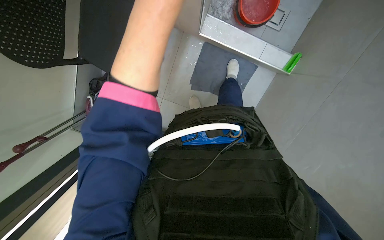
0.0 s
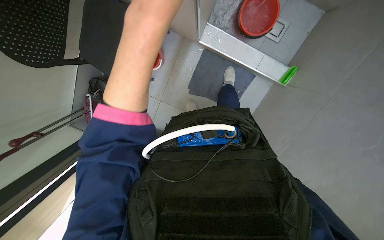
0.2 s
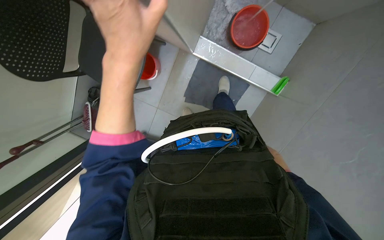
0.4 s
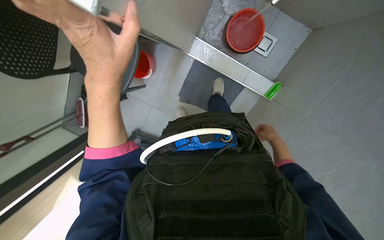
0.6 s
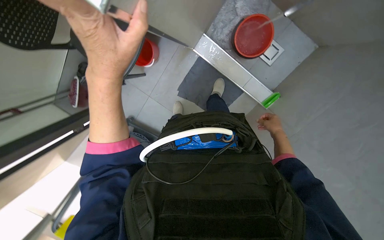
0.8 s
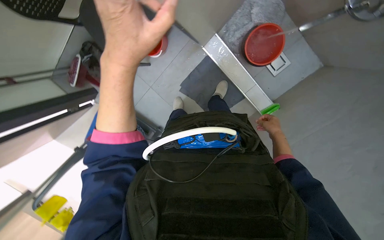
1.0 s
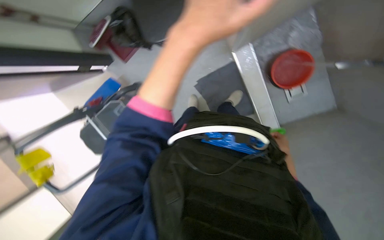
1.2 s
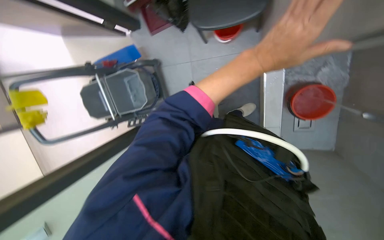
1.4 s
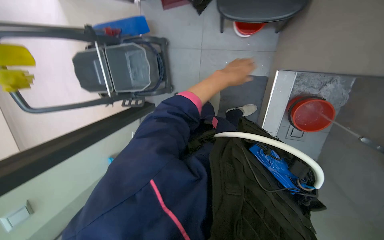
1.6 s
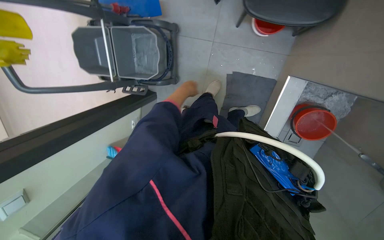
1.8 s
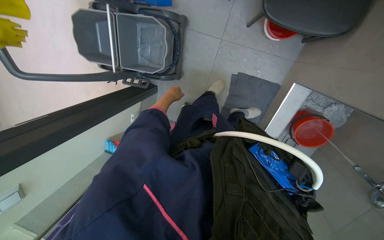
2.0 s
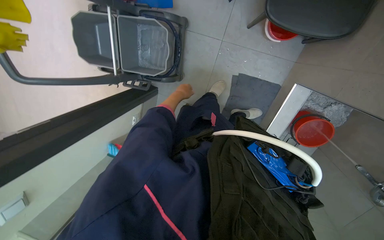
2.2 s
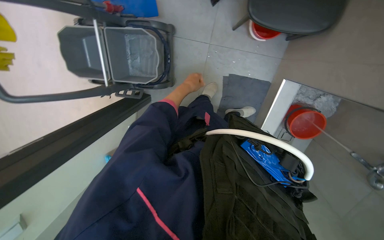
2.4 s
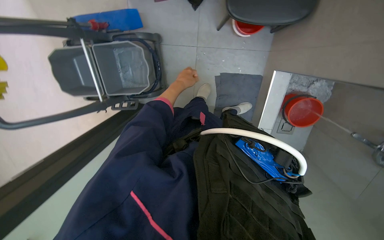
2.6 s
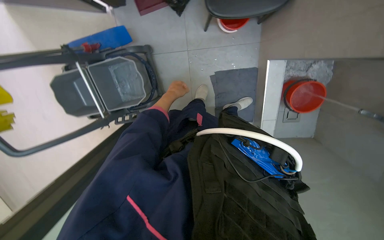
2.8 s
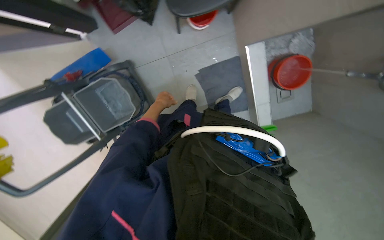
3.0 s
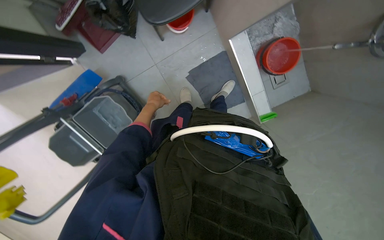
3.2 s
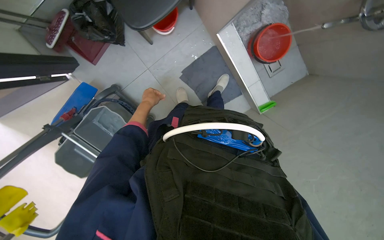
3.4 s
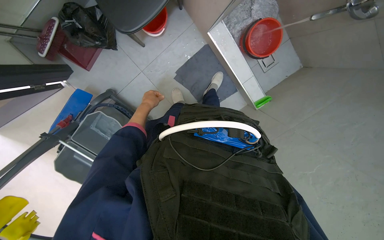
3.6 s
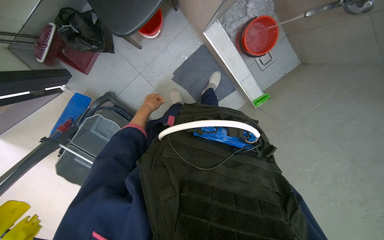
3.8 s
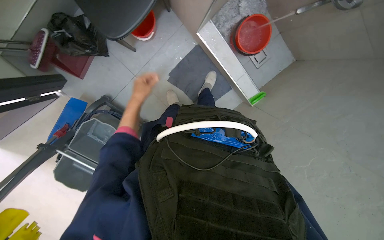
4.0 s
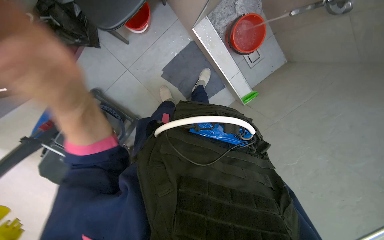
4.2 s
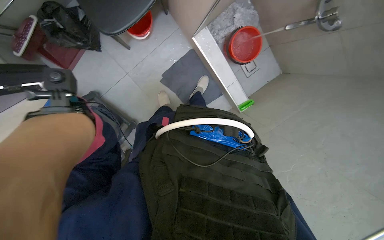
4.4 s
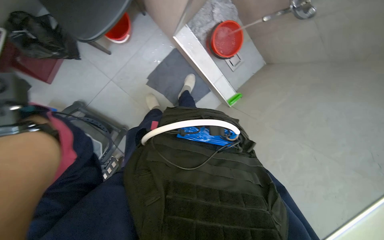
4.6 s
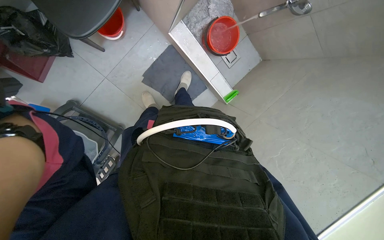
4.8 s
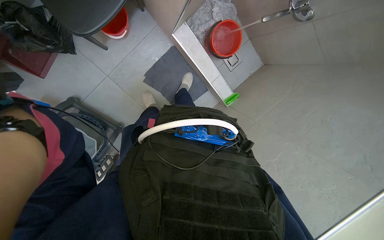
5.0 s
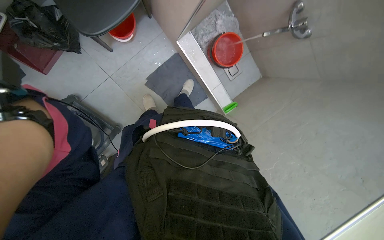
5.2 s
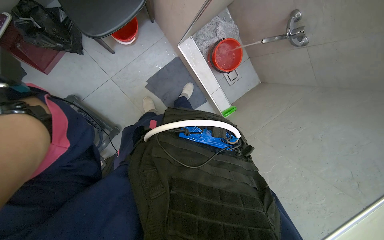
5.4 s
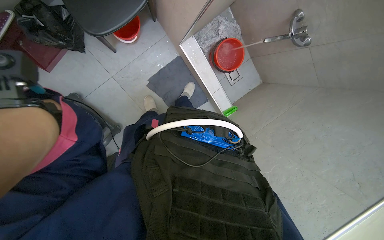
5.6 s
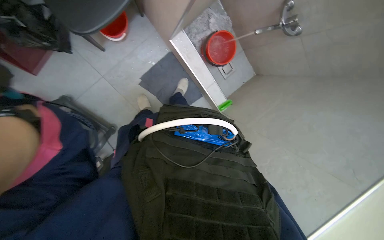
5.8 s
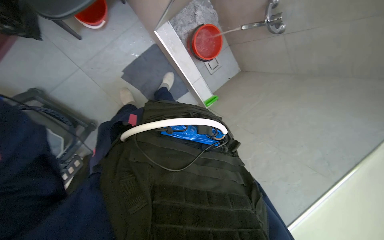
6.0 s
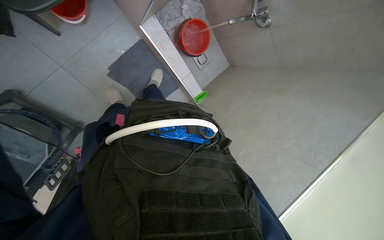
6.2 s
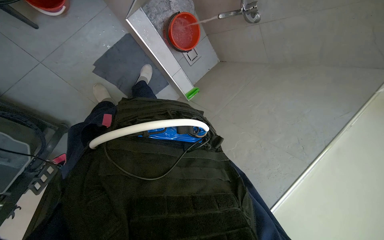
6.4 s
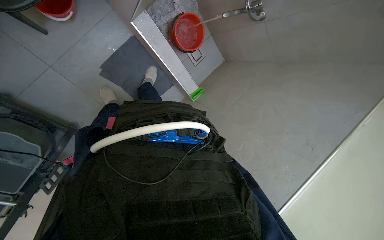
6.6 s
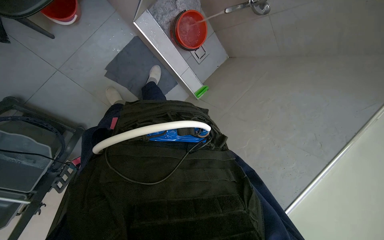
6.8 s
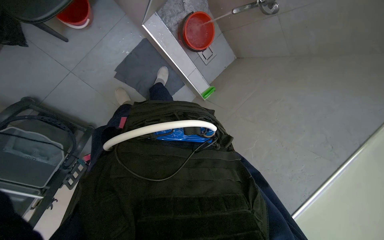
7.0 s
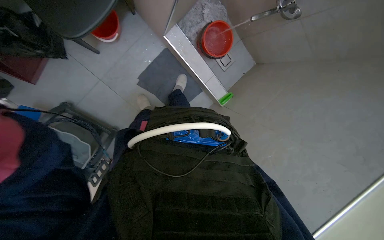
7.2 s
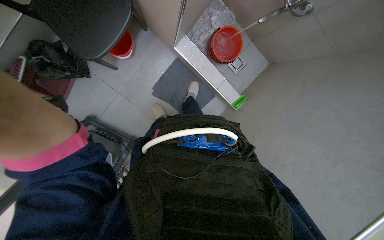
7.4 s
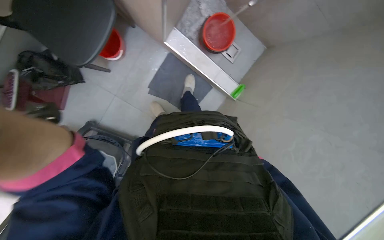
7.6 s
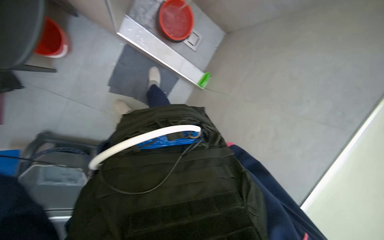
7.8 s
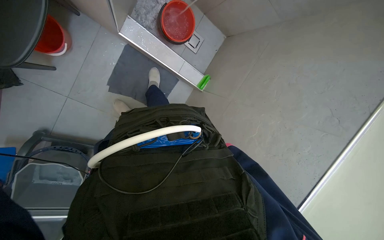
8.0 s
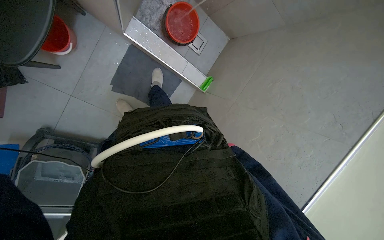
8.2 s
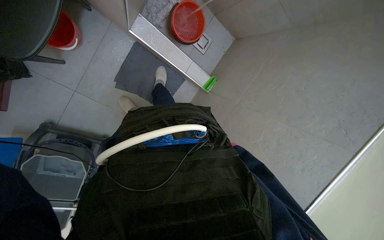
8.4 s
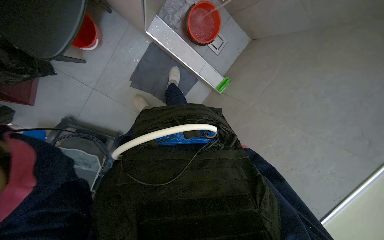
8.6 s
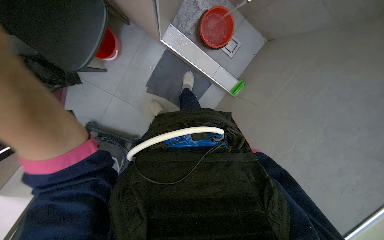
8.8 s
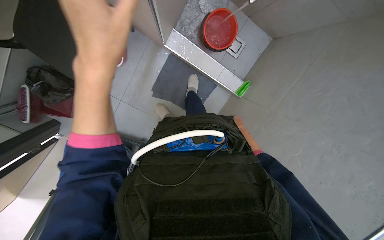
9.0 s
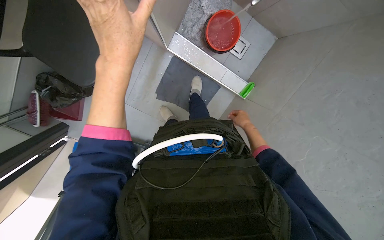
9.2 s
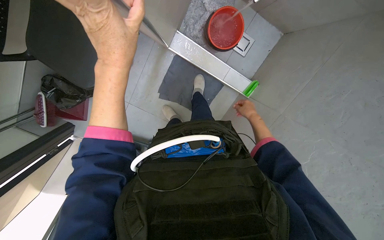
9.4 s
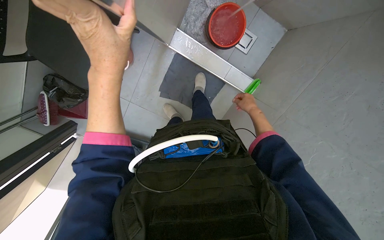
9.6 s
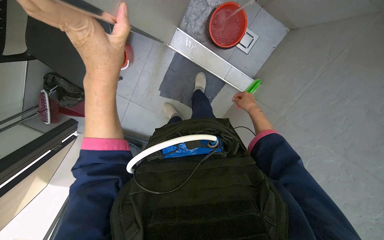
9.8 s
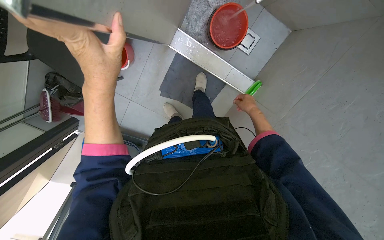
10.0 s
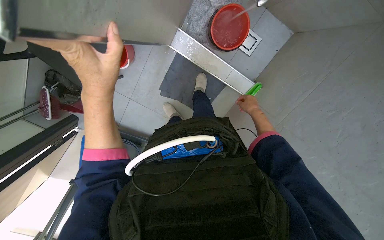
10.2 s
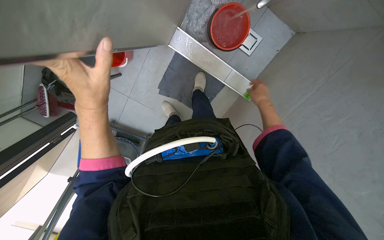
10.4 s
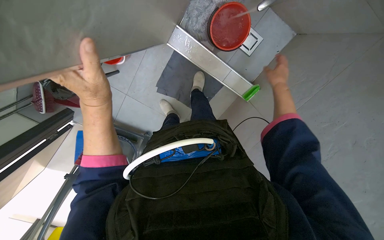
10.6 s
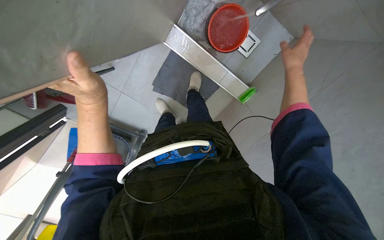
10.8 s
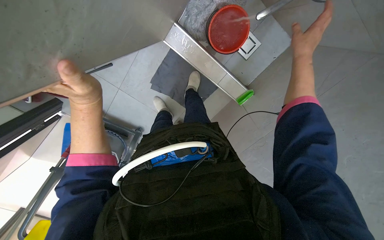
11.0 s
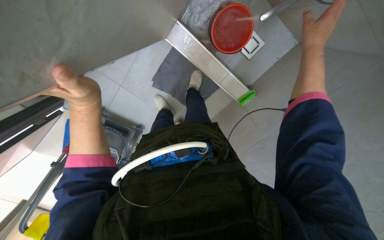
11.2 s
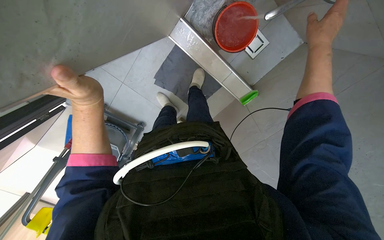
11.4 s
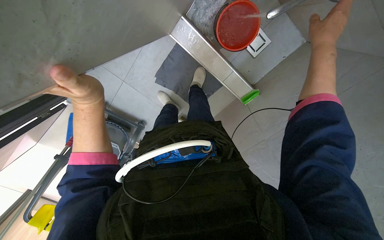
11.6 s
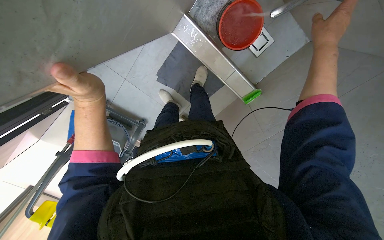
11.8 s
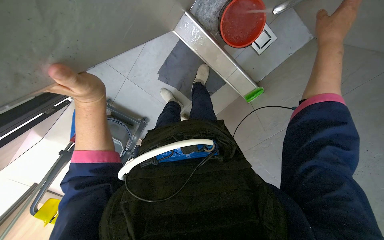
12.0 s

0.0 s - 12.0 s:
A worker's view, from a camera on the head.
Job: preparing cleaning supplies.
The whole recording: Preparing cleaning solution. The worker adds cleaning solution and water to the cleaning cart bucket.
0.0 s - 1.6 s: The camera sweeps to the right, by about 20 degrees. The scene rotates clockwise by roughly 65 degrees.
1.6 s - 3.0 s: Everything in view rotates approximately 25 degrees counterclockwise.
6.0 s - 7.6 s: The view swings some 15 degrees to the left.
10.4 s - 12.0 s: The right hand travels nearer to the camera and up the picture by some 30 cm.

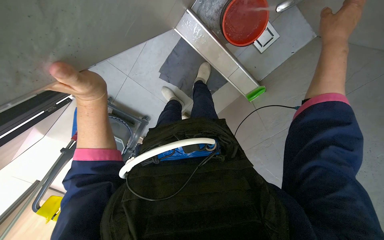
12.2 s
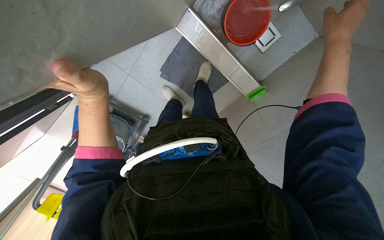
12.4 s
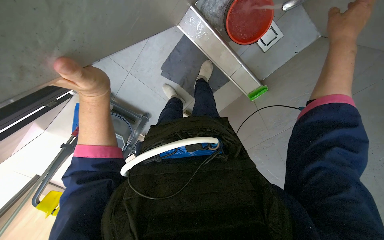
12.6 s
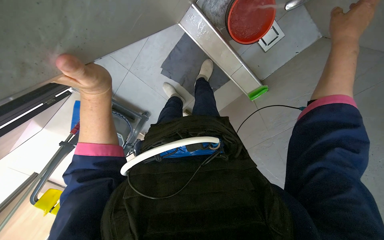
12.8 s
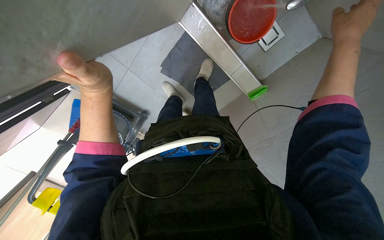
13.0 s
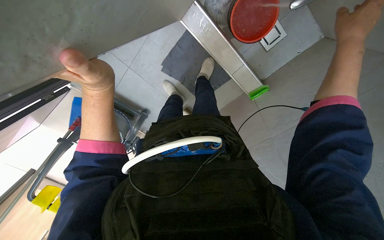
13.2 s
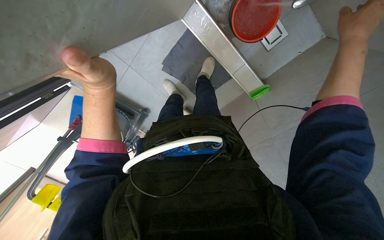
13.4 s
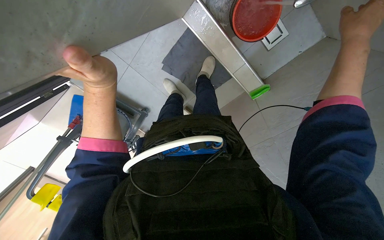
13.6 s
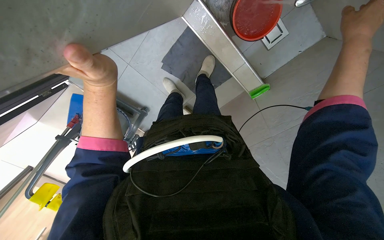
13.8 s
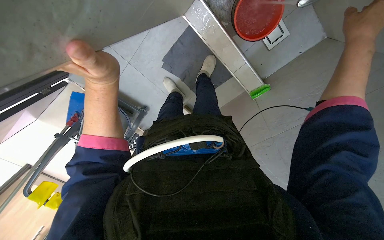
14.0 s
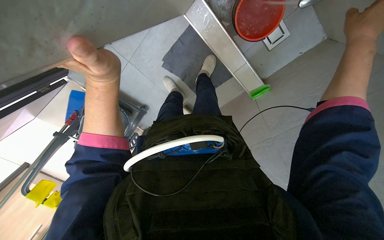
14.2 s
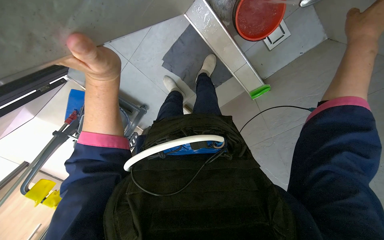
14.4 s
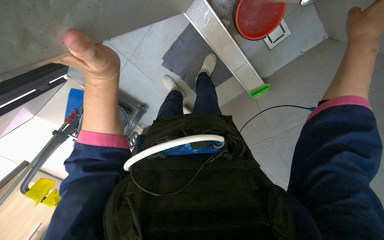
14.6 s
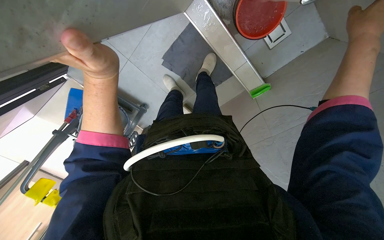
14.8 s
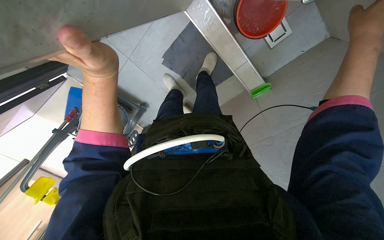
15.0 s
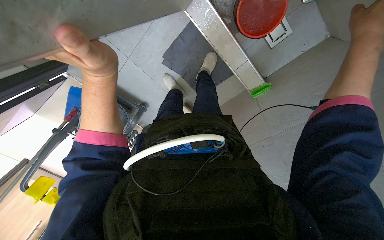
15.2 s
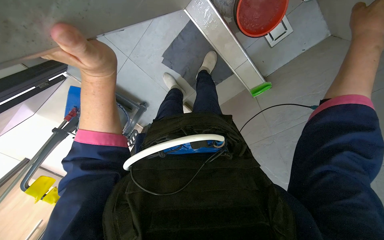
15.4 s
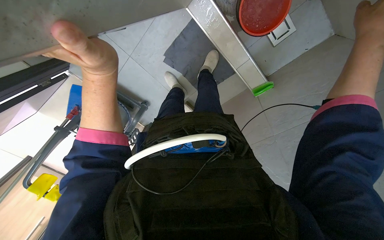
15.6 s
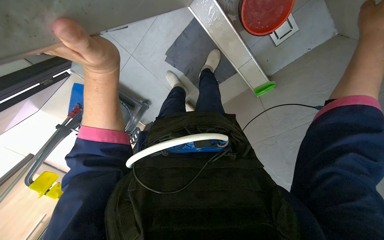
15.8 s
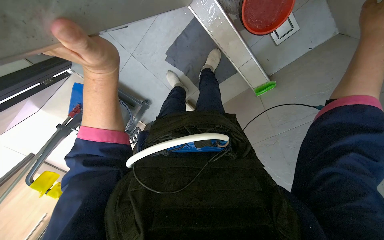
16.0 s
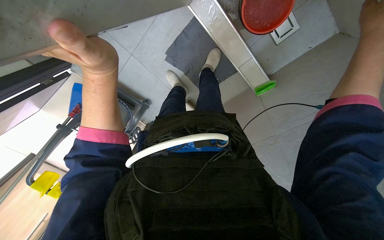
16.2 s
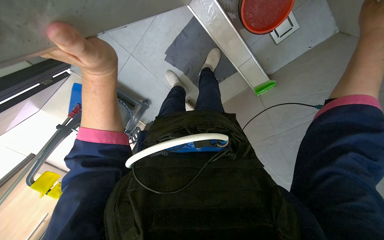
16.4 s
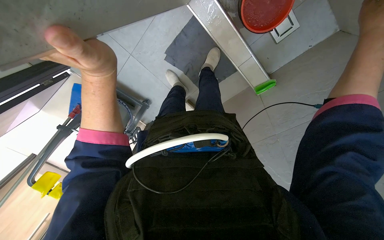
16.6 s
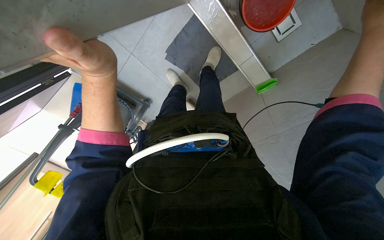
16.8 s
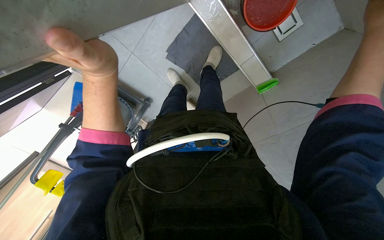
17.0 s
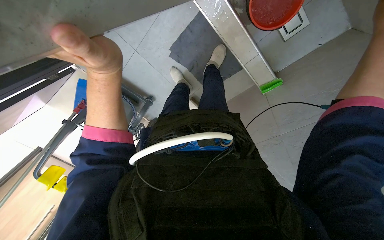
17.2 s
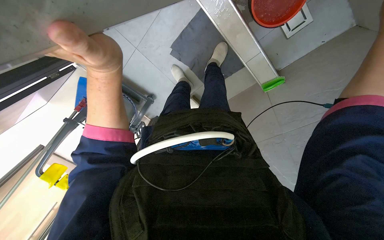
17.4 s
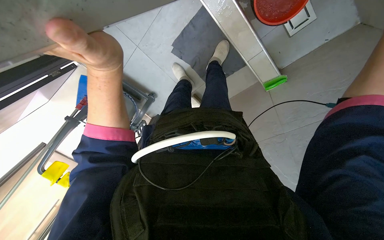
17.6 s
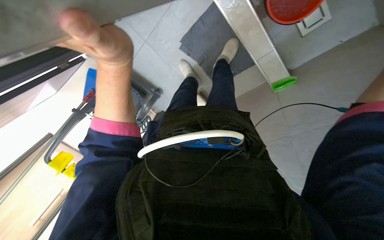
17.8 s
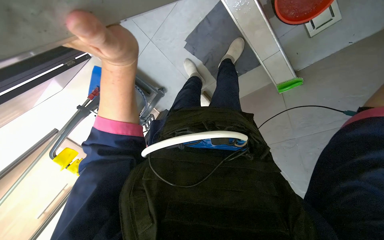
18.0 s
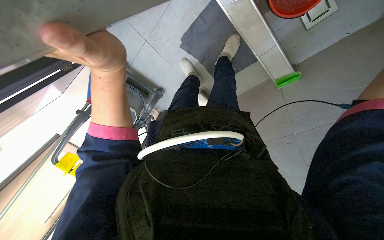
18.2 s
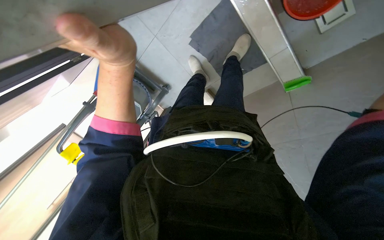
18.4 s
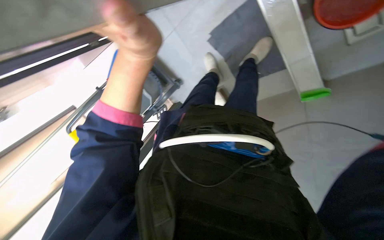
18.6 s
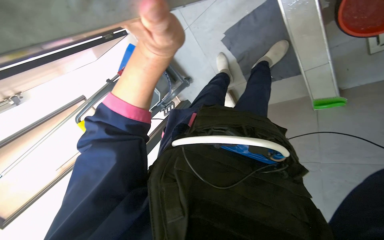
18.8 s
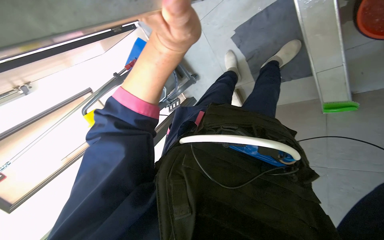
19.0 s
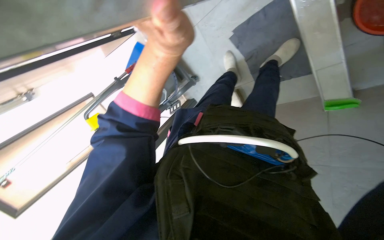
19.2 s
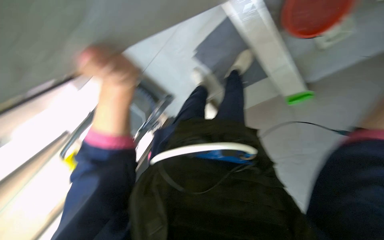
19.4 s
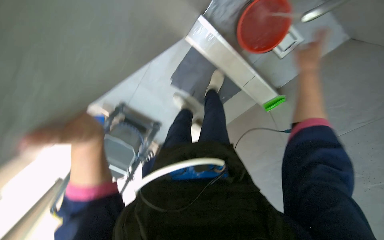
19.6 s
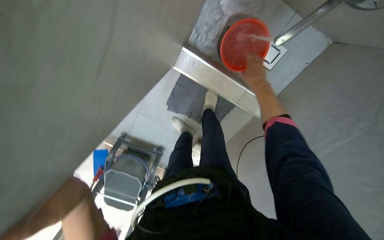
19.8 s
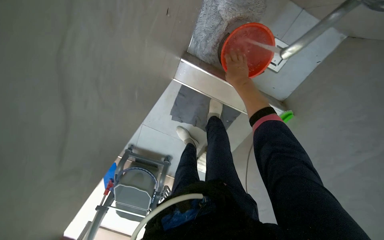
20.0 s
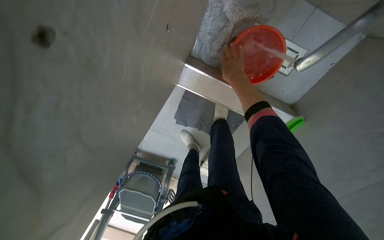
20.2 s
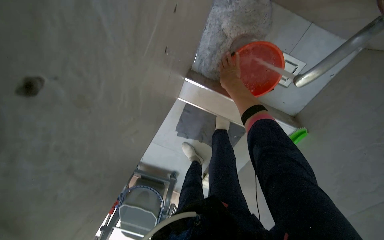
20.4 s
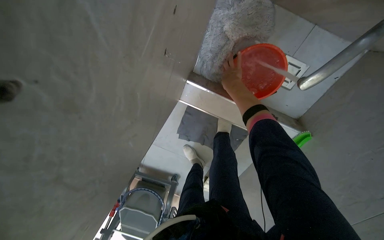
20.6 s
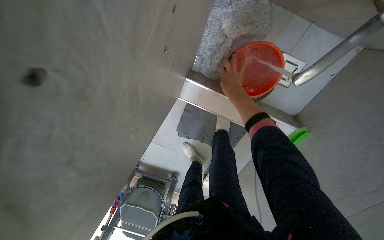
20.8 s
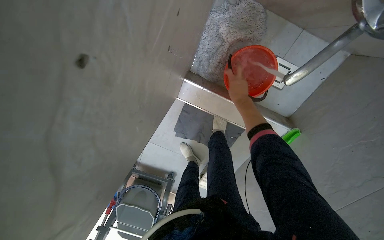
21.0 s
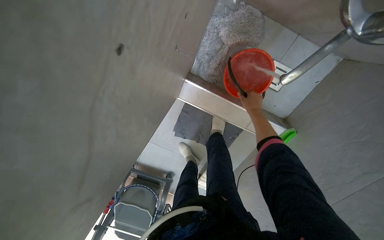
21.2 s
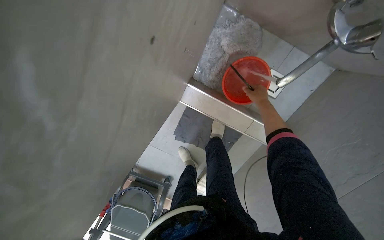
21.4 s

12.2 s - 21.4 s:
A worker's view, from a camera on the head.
Job: preparing cleaning supplies.
The whole recording: Preparing cleaning solution. The worker adds cleaning solution and water to the cleaning cart bucket.
12.2 s - 13.8 s: The hands make small movements and keep their place.
18.4 s - 19.8 s: The view tilts about 20 degrees upward.
19.8 s - 21.4 s: The wearer looks approximately 15 degrees further upward.
